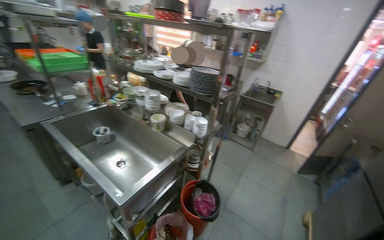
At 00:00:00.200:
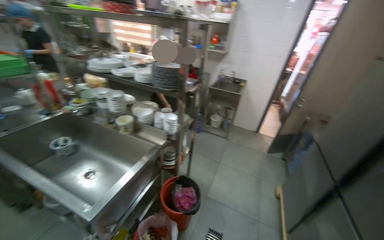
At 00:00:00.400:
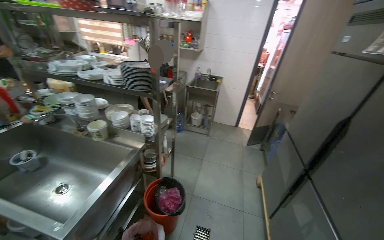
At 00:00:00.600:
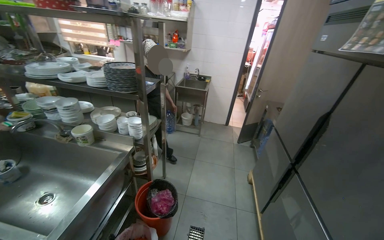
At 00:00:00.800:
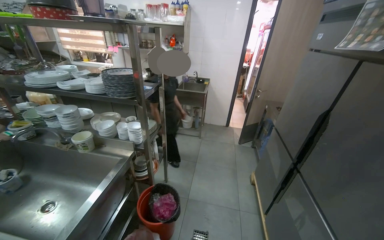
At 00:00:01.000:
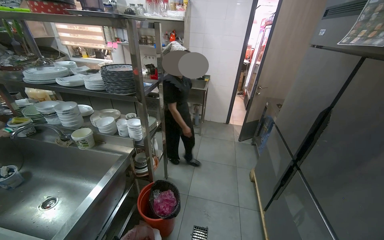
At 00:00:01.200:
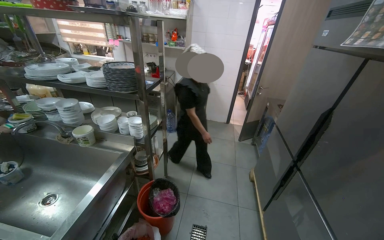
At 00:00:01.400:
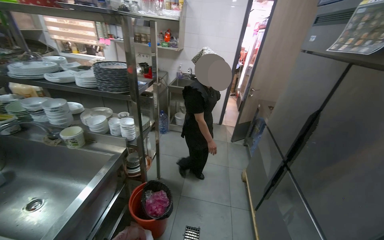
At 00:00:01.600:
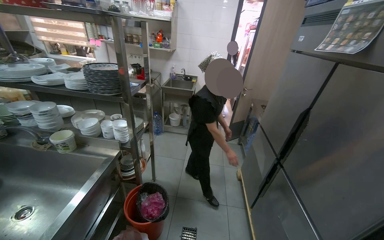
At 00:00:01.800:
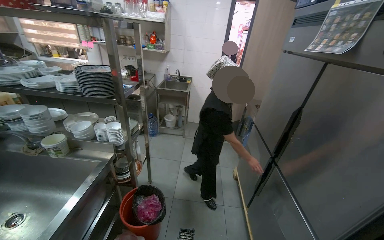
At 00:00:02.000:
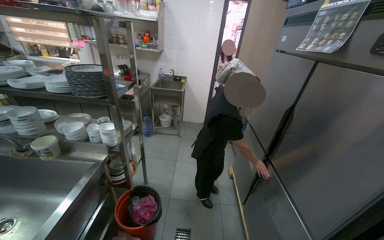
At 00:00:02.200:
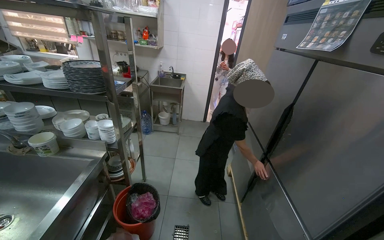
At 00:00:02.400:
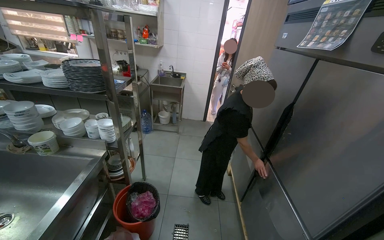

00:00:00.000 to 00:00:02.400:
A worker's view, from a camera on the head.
Job: preparing food.
The whole recording: Taking component from refrigerator and washing vegetables. The worker takes the required component from the refrigerator, places vegetables into a dish, and washes them.
00:00:00.000 to 00:00:01.200: The wearer's head swings about 25 degrees to the right.

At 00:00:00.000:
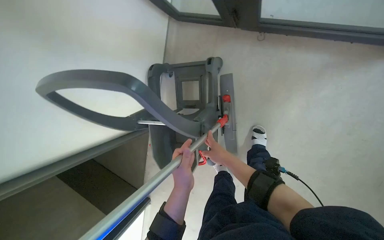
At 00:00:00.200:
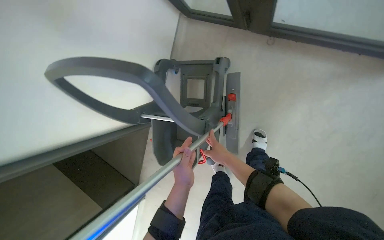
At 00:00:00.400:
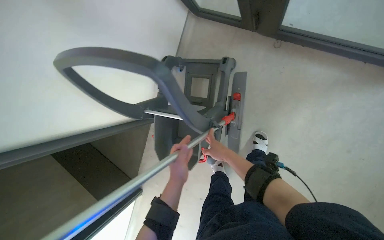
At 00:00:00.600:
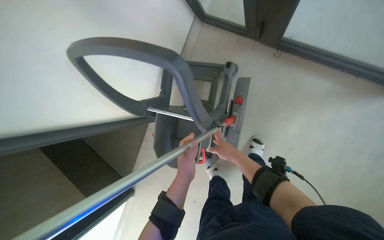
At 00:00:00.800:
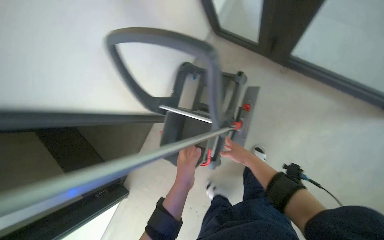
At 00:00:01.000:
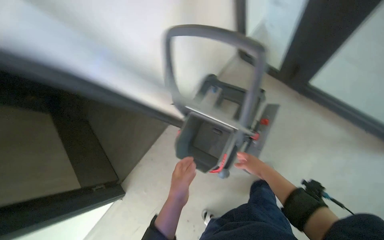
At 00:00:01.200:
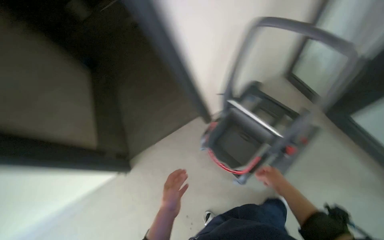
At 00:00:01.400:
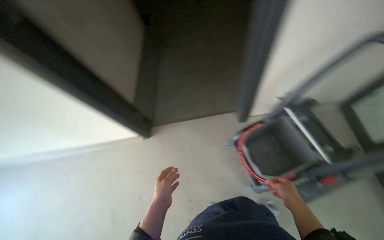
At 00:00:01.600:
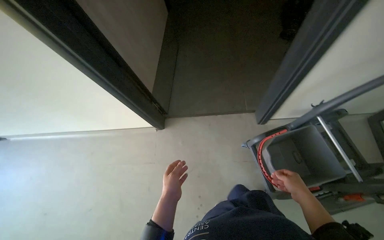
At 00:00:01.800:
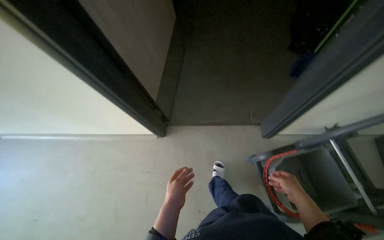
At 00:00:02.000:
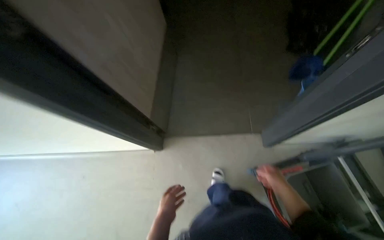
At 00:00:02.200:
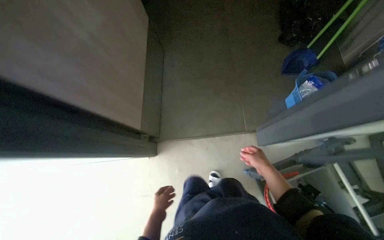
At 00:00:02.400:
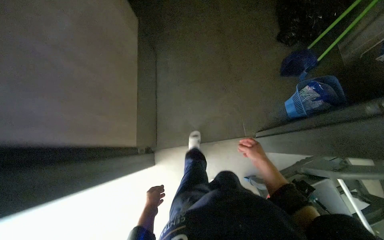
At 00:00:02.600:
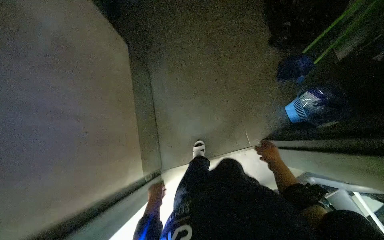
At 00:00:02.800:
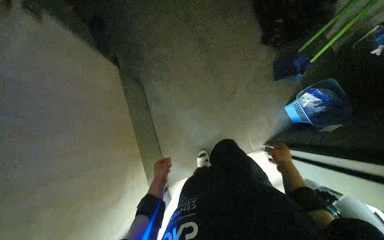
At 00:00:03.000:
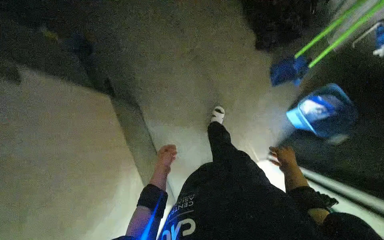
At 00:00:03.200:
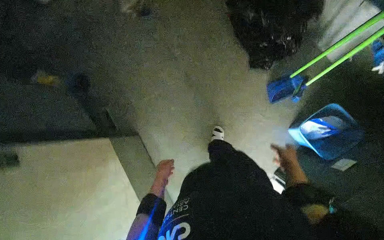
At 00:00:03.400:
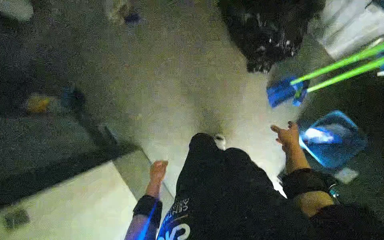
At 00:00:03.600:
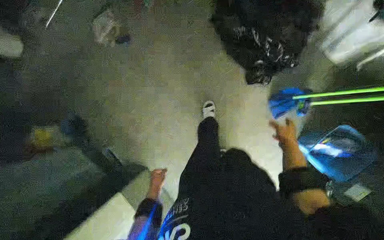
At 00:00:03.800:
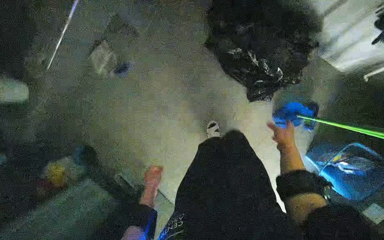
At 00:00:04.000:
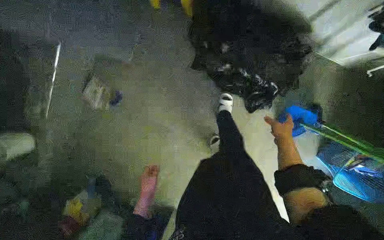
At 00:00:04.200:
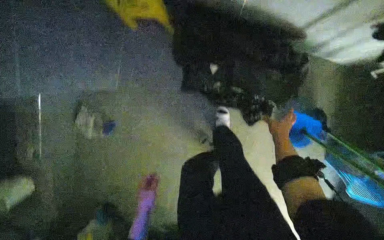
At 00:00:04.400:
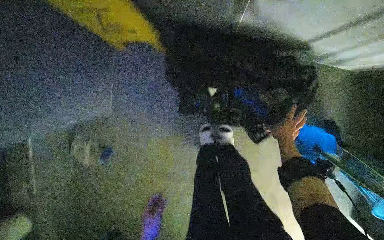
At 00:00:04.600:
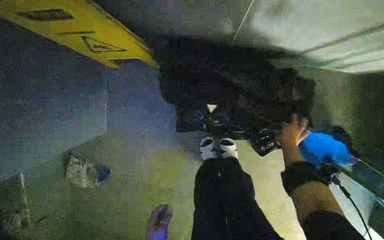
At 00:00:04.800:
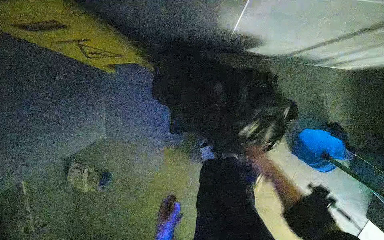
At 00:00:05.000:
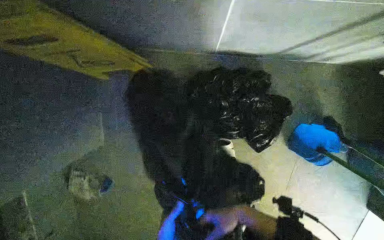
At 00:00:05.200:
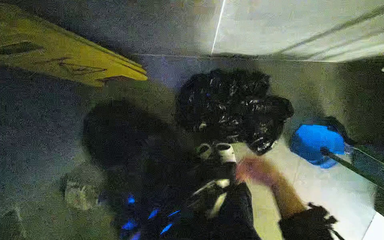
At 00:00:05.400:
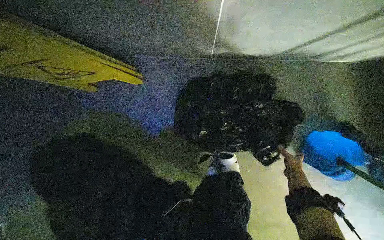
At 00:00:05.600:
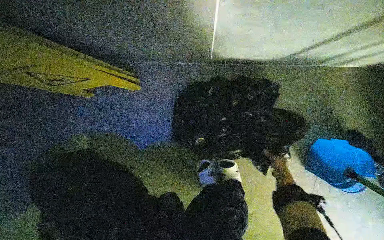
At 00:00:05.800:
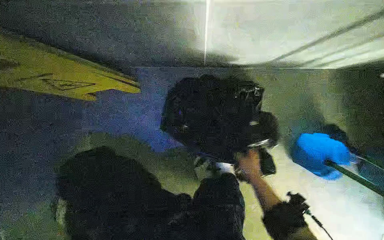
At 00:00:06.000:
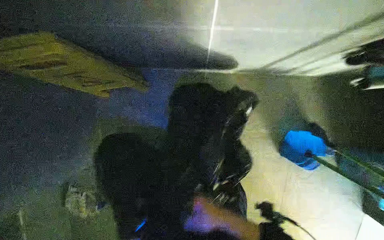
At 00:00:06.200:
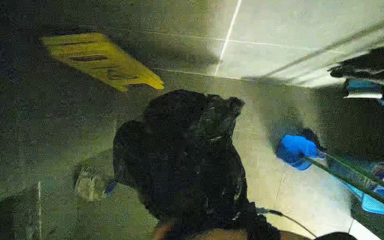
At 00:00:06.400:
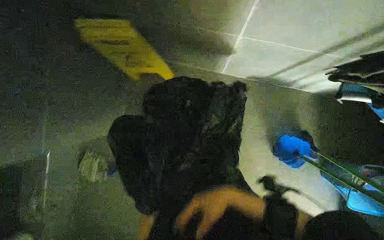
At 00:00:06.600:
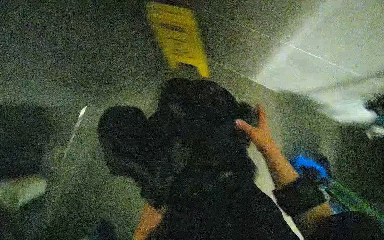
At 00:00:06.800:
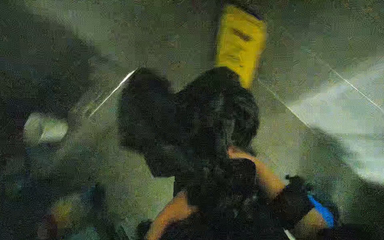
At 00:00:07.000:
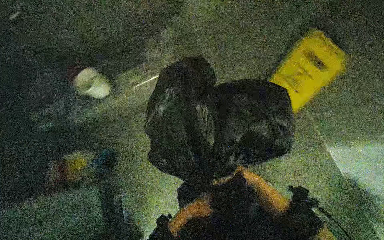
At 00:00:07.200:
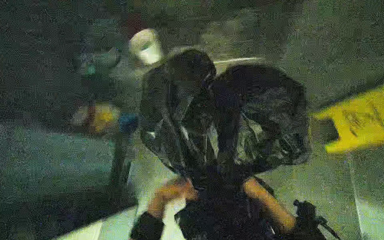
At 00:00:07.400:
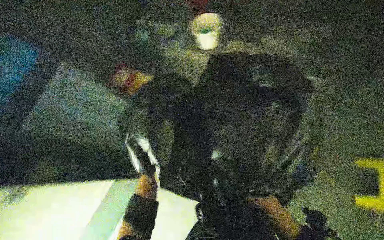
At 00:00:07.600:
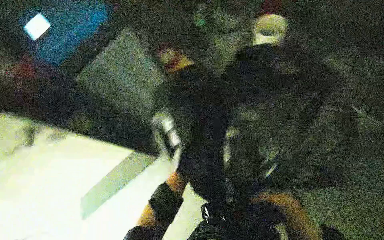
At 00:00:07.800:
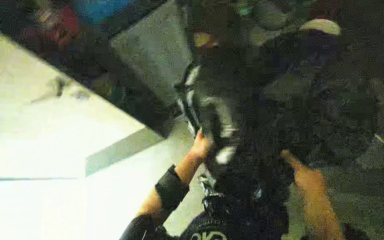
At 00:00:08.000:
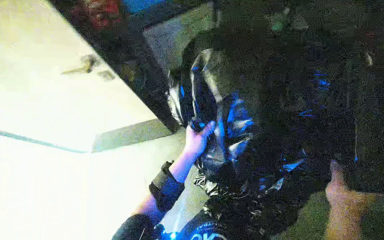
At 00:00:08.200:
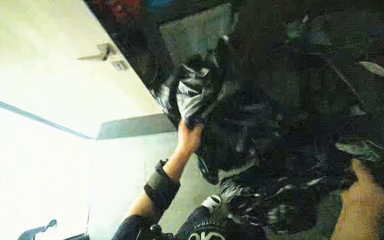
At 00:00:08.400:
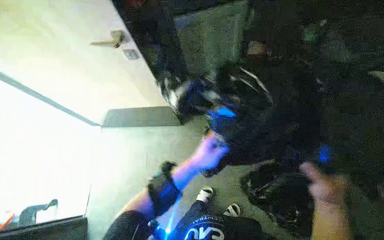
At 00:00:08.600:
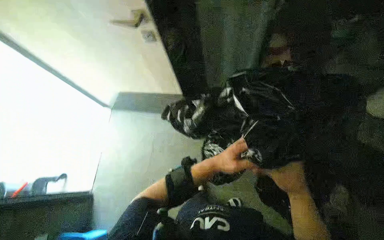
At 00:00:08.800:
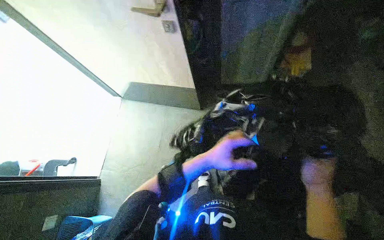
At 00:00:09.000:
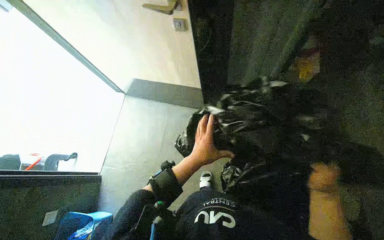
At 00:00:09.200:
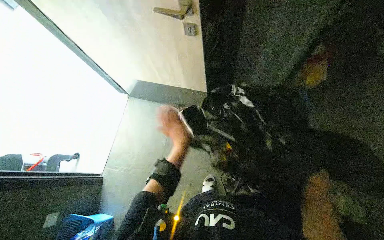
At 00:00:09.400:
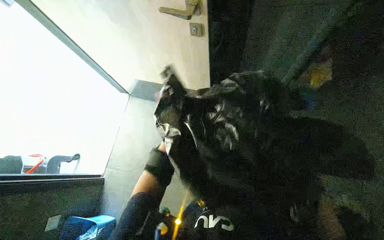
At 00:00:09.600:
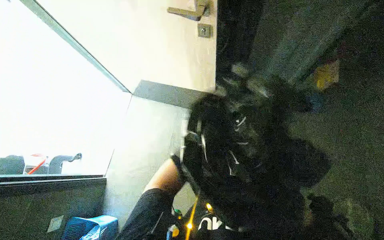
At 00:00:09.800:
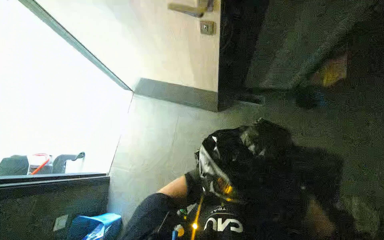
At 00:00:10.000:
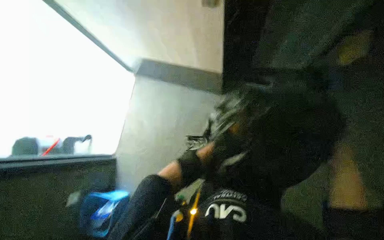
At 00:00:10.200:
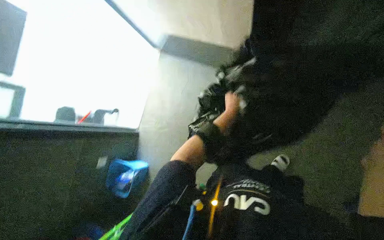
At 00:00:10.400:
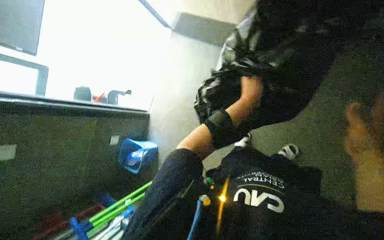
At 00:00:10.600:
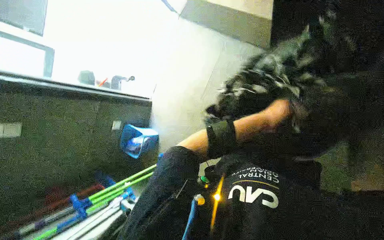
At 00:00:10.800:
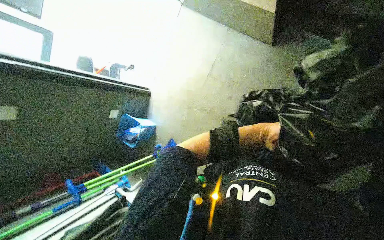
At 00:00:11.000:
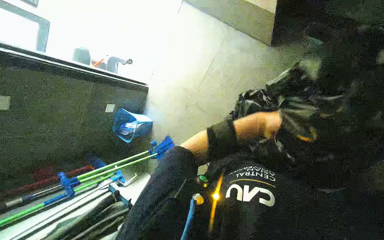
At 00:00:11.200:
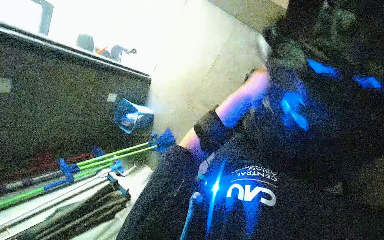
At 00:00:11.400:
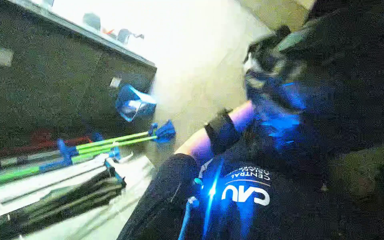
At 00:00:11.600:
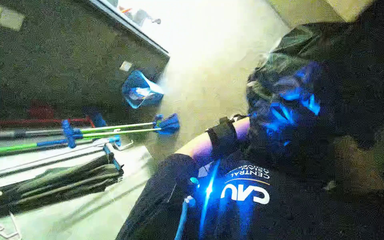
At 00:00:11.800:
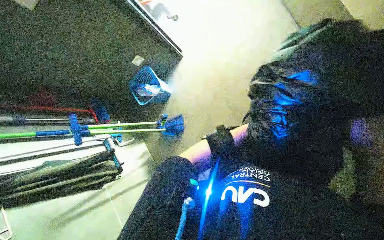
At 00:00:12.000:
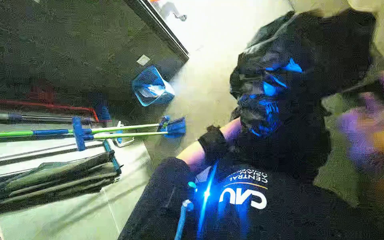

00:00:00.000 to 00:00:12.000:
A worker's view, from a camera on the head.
Job: managing trash.
The whole recording: Collecting and securing trash bag. The worker collects a trash bag from the floor and secures it.
00:00:00.000 to 00:00:01.600: The wearer moves roughly 90 cm. The wearer looks roughly 15 degrees further upward. The scene rotates clockwise by roughly 75 degrees.
00:00:01.600 to 00:00:03.000: The camera is carried some 70 cm.
00:00:03.000 to 00:00:04.400: The wearer moves about 80 cm. The scene rotates counterclockwise by about 30 degrees.
00:00:04.400 to 00:00:06.000: The right hand moves left and right over about 35 cm, changing direction 2 times.
00:00:06.000 to 00:00:07.600: The scene rotates clockwise by roughly 25 degrees.
00:00:07.600 to 00:00:09.000: The camera pitches downward, by approximately 10 degrees.
00:00:09.000 to 00:00:10.400: The wearer looks roughly 20 degrees further to the left. The view tips downward by some 20 degrees.
00:00:10.400 to 00:00:12.000: The scene turns about 30 degrees clockwise in the picture.

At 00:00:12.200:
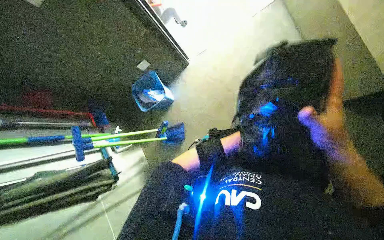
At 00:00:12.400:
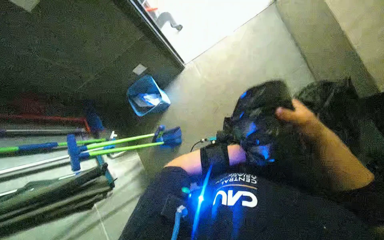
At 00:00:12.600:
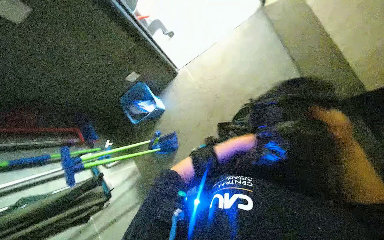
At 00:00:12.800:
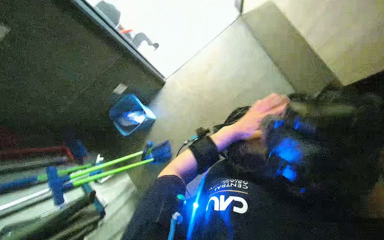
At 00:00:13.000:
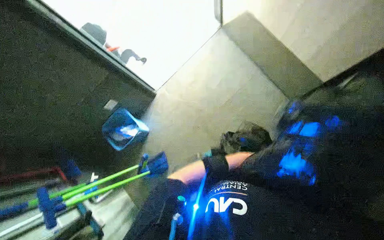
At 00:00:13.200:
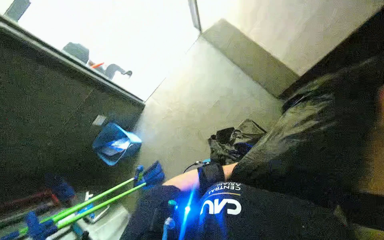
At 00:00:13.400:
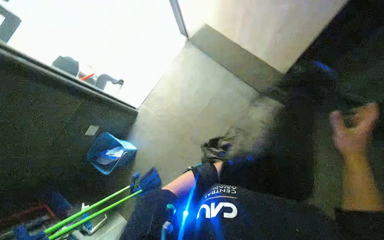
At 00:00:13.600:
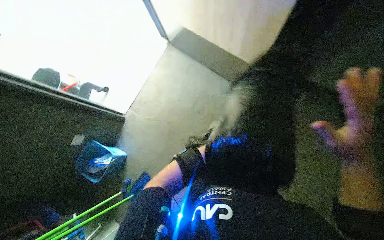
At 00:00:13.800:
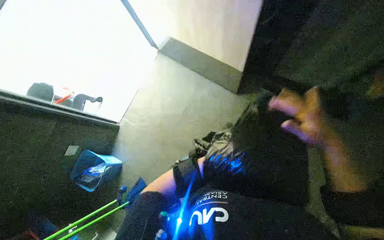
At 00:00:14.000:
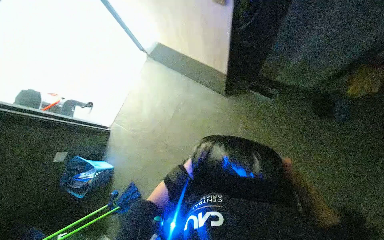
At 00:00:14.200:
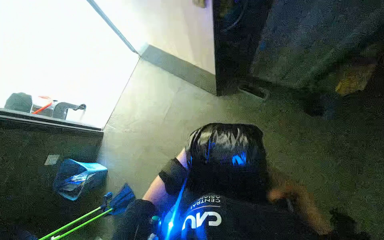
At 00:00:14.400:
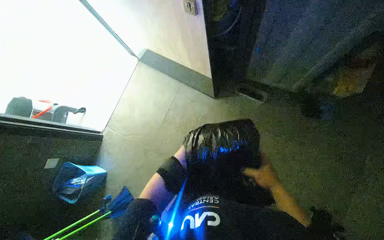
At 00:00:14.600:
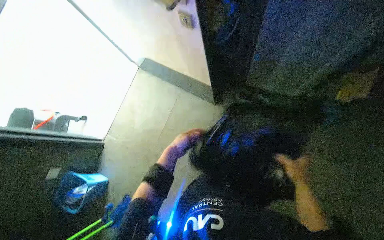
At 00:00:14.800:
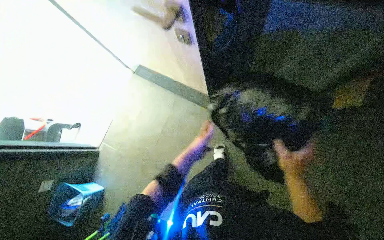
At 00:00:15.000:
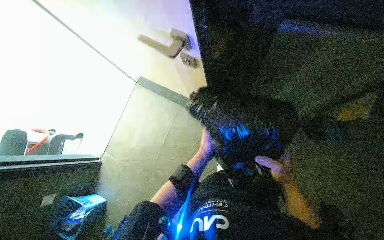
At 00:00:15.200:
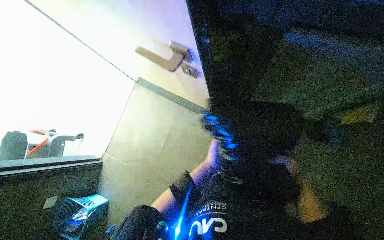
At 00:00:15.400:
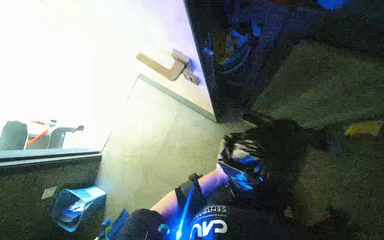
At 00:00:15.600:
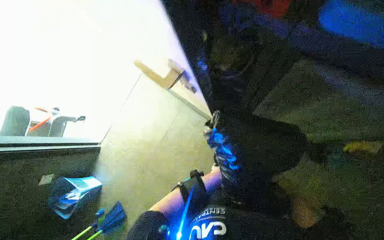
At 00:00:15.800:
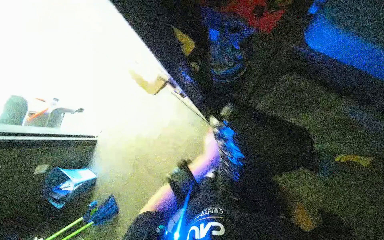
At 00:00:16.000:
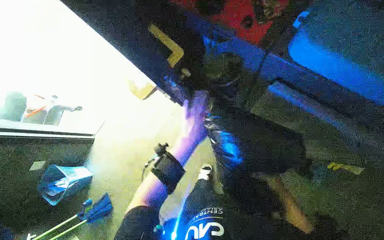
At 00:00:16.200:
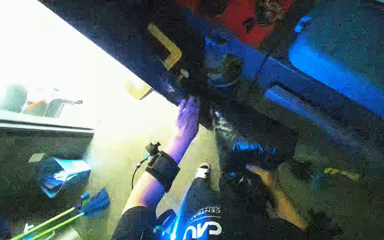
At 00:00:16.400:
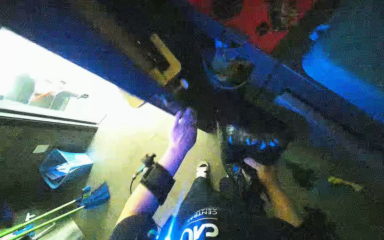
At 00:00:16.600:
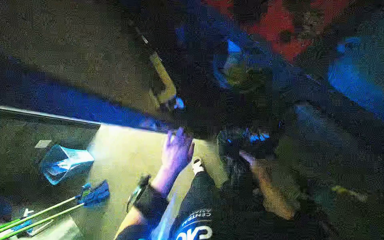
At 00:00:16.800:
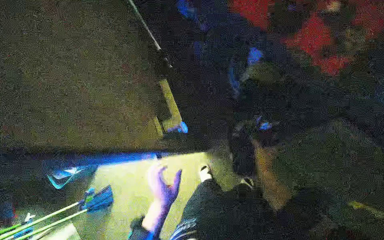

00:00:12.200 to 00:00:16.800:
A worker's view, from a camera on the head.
Job: managing trash.
The whole recording: Collecting and securing trash bag. The worker collects a trash bag from the floor and secures it.
00:00:12.200 to 00:00:13.800: The head rotates approximately 35 degrees to the right. The camera pitches upward, by roughly 15 degrees.
00:00:15.200 to 00:00:16.800: The left hand shifts some 25 cm nearer to the camera and to the left.
